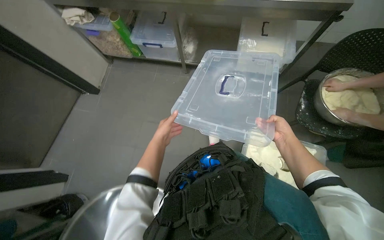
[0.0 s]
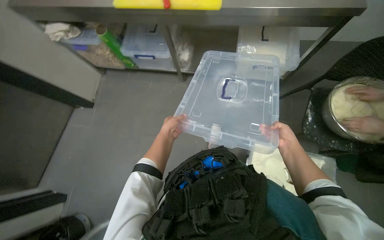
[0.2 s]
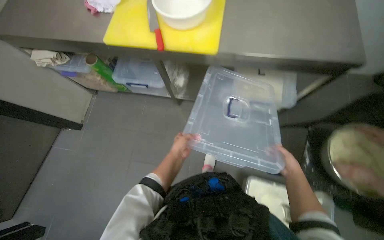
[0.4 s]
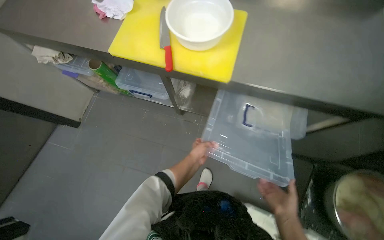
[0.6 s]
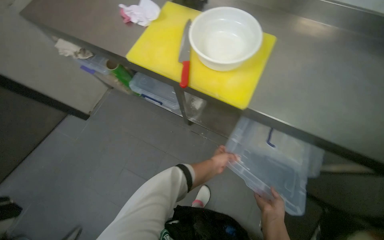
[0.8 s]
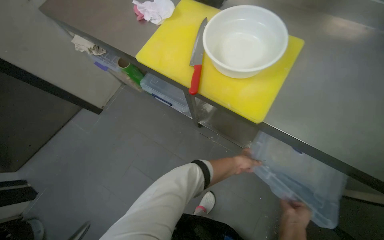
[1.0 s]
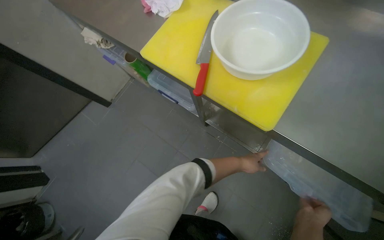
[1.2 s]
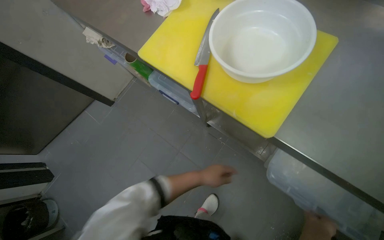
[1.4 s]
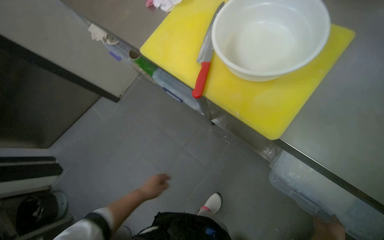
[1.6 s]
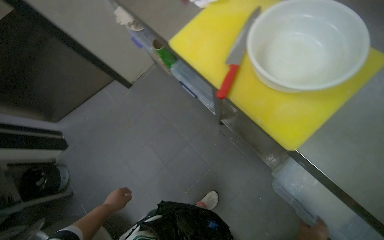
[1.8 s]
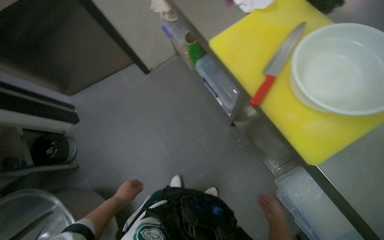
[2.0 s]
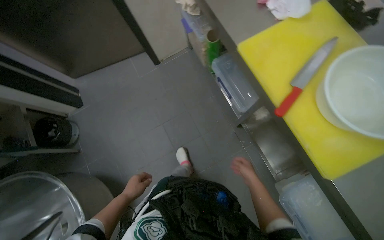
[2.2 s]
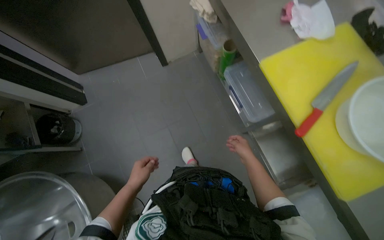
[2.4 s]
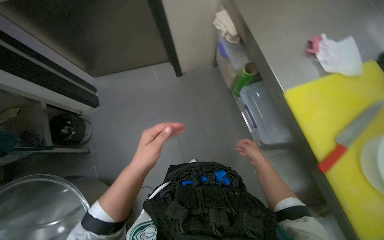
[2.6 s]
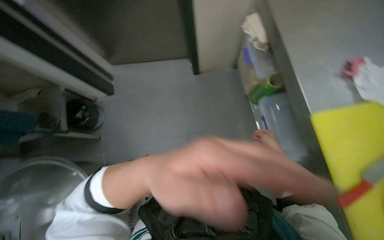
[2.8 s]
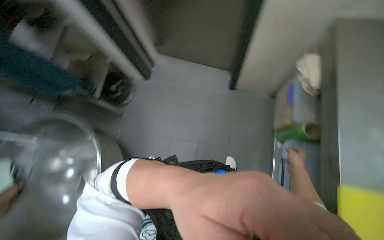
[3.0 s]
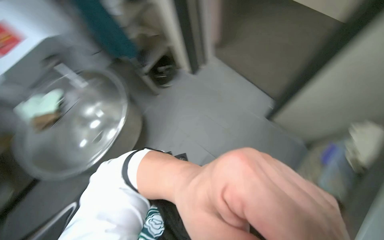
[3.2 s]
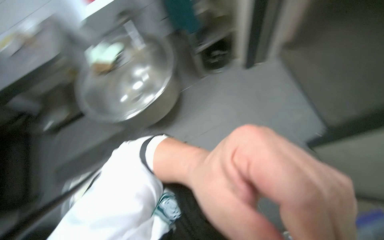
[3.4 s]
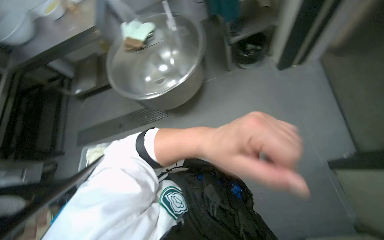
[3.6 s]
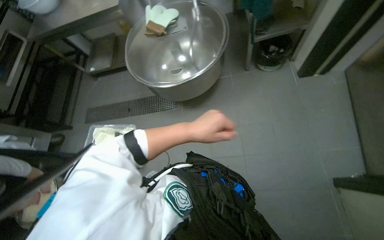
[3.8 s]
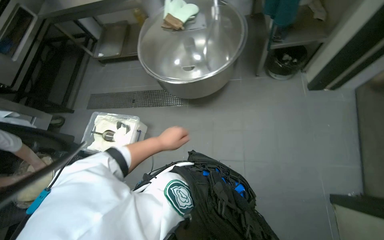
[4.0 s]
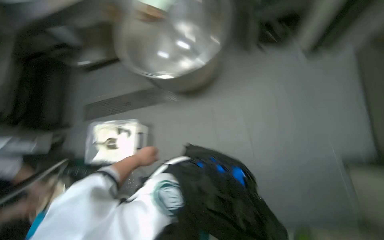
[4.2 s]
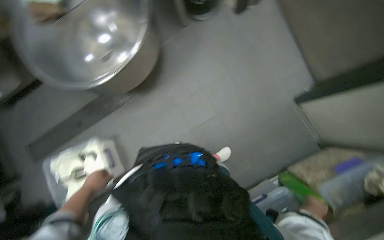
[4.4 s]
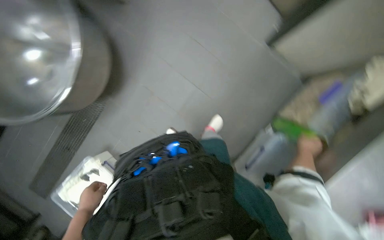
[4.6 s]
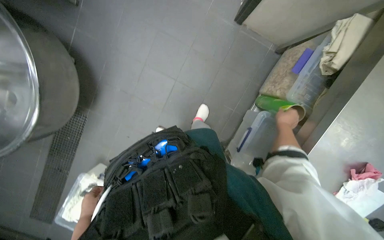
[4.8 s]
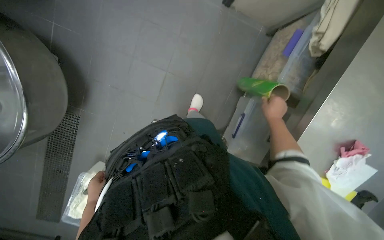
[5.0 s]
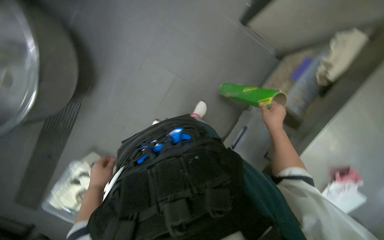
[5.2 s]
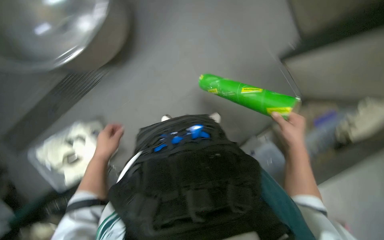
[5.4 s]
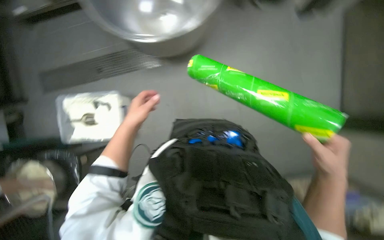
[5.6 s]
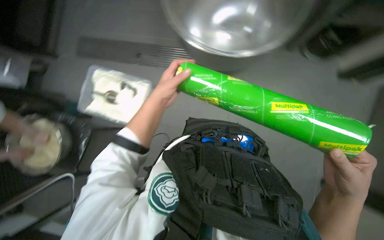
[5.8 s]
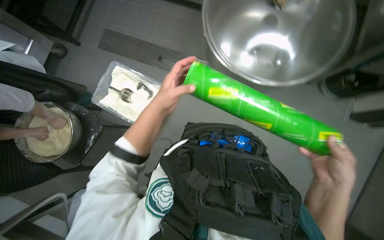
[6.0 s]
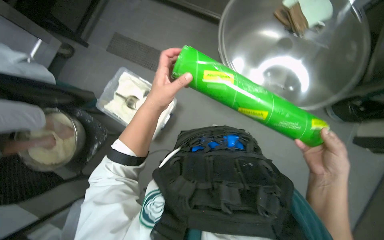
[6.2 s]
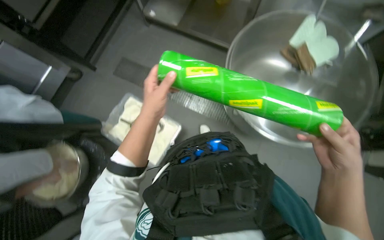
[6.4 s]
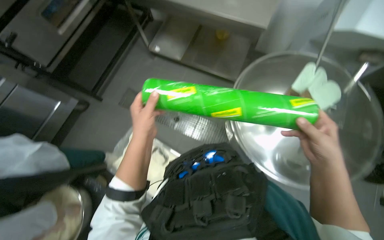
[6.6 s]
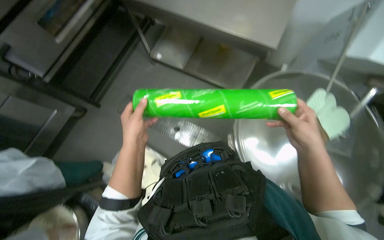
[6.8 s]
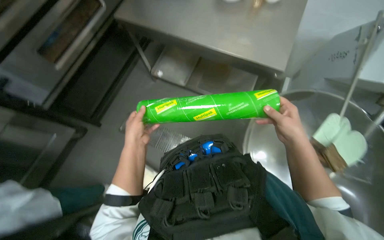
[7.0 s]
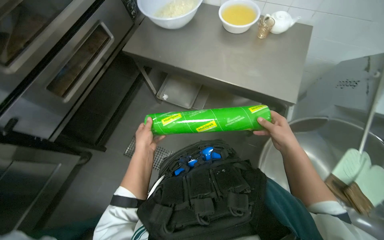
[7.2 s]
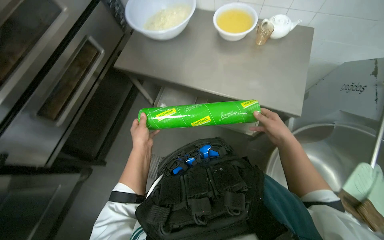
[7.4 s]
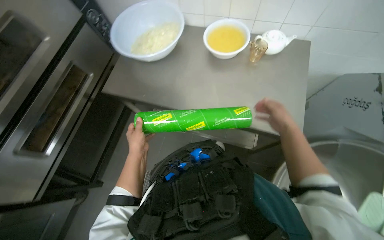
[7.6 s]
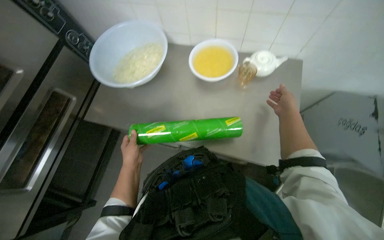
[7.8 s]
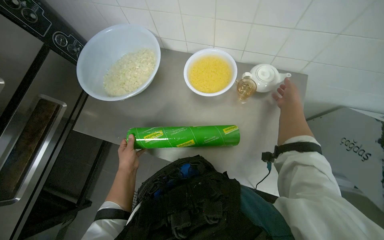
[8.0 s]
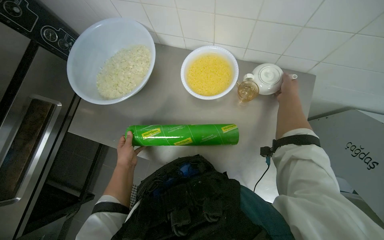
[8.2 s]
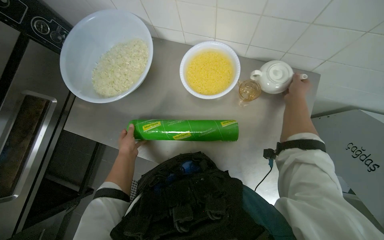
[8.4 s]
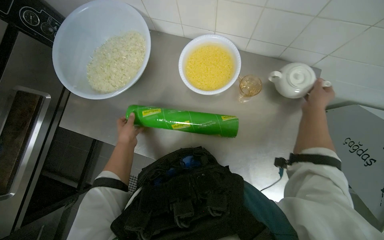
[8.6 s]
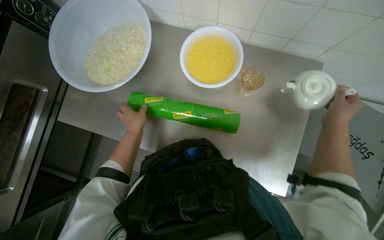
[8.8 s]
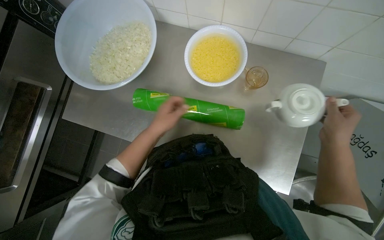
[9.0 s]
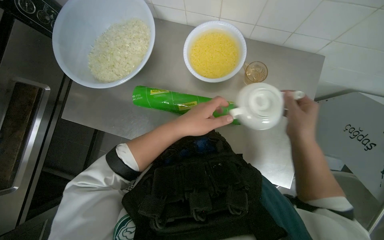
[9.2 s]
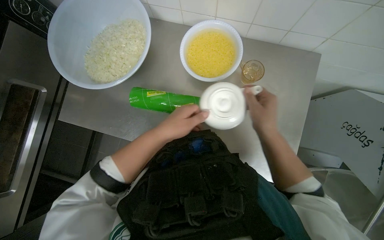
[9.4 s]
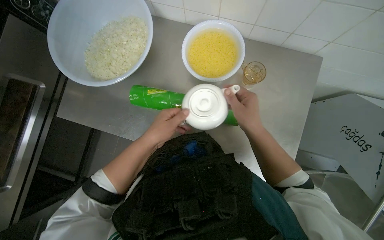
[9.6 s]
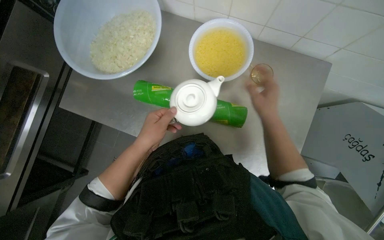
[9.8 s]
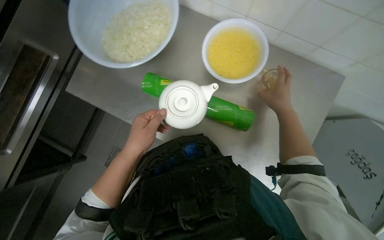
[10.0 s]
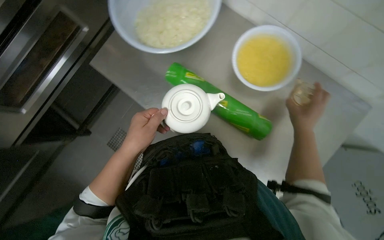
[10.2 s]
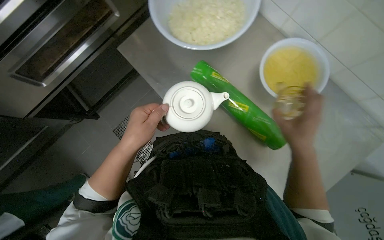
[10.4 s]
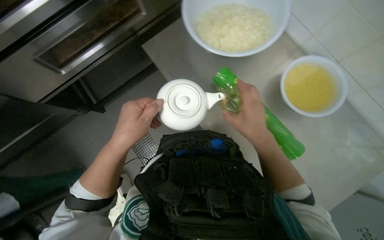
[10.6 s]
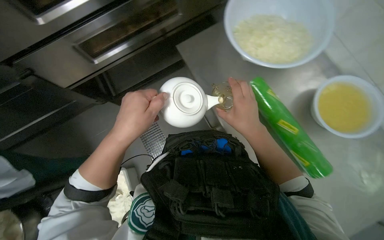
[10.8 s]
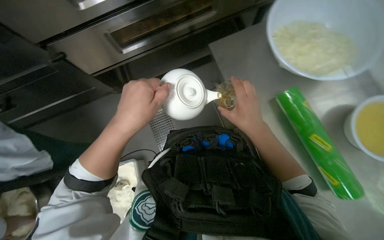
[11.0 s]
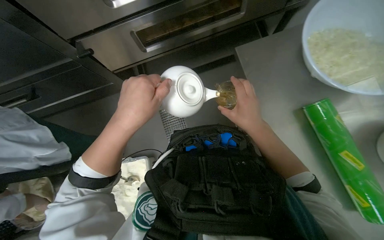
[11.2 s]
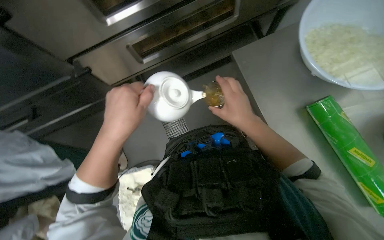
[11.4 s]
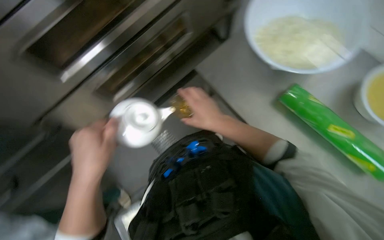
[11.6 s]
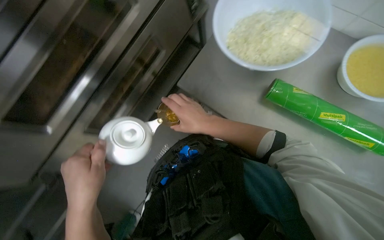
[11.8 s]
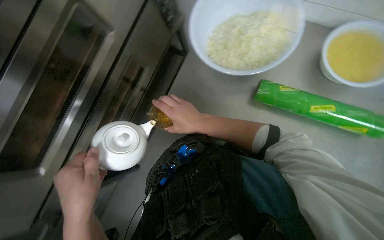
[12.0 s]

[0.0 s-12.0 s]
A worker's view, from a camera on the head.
Job: preparing food.
The whole recording: Covering bowl with plastic wrap. The worker unwraps plastic wrap and covers a bowl of chopped onions and other products.
1.6 to 3.0 s: The camera is carried some 60 cm. Everything in view rotates roughly 60 degrees clockwise.
3.0 to 4.4 s: The camera pitches downward, by approximately 20 degrees.
6.0 to 7.6 s: The wearer moves some 60 cm. The view tips upward by roughly 15 degrees.
7.6 to 9.0 s: The view tilts approximately 15 degrees downward. The left hand is displaced up the picture and to the right by some 35 cm.
9.0 to 10.4 s: Everything in view rotates some 30 degrees clockwise.
10.4 to 12.0 s: The wearer looks approximately 15 degrees further upward. Everything in view rotates approximately 30 degrees counterclockwise.

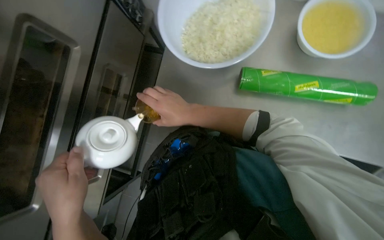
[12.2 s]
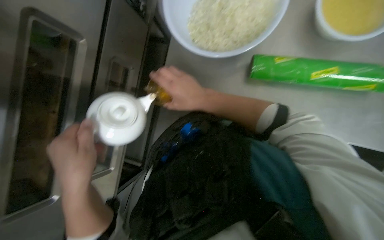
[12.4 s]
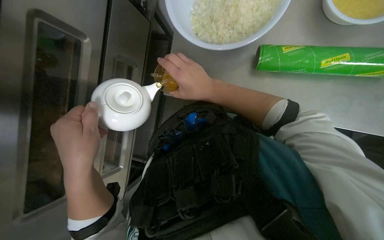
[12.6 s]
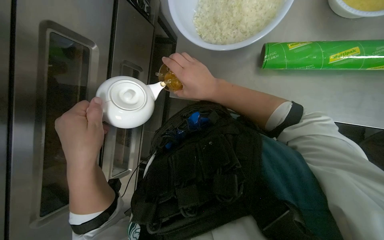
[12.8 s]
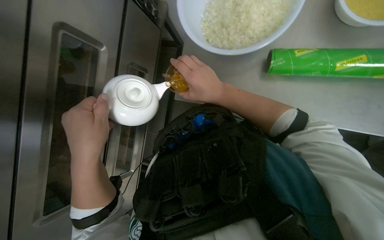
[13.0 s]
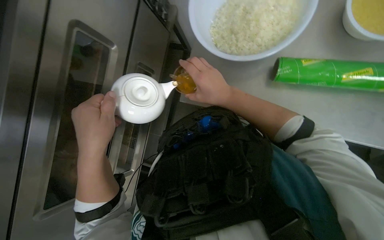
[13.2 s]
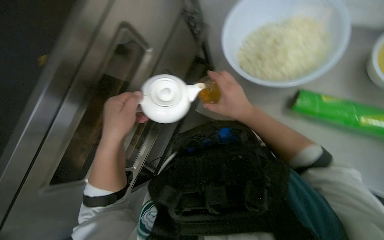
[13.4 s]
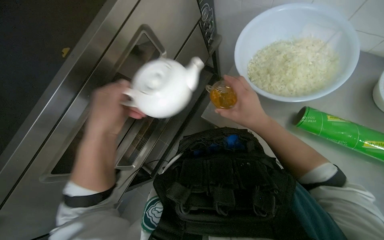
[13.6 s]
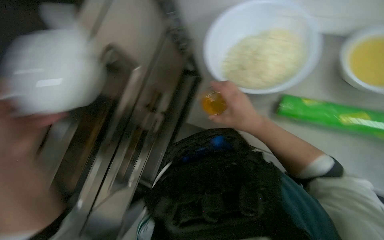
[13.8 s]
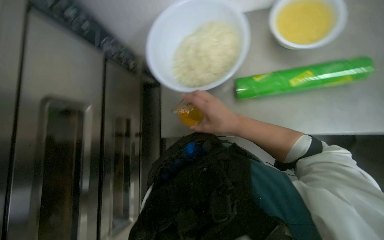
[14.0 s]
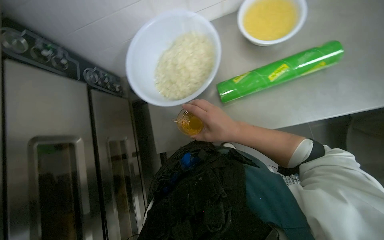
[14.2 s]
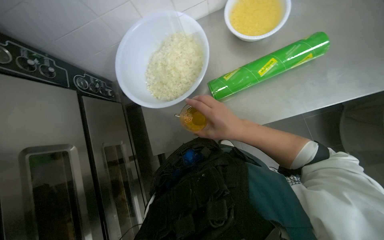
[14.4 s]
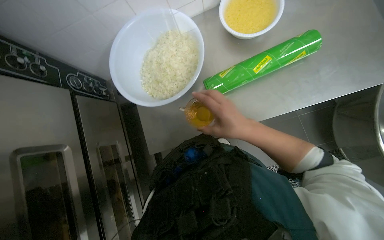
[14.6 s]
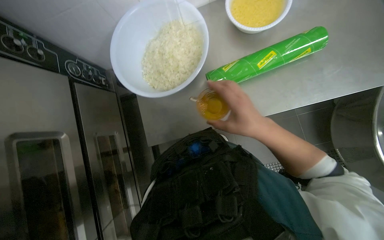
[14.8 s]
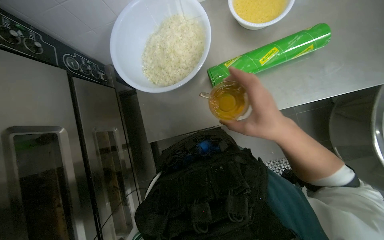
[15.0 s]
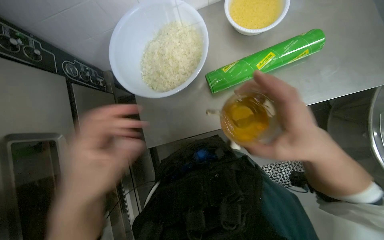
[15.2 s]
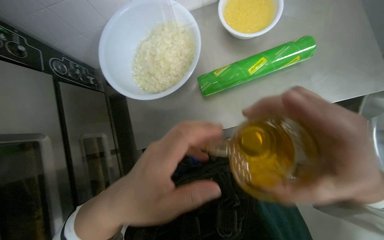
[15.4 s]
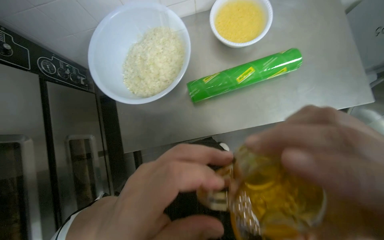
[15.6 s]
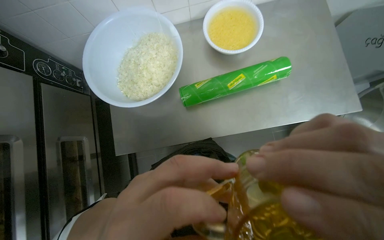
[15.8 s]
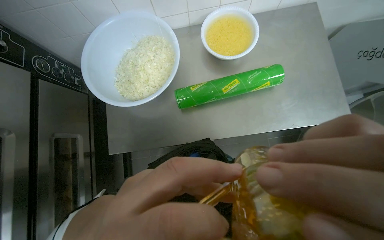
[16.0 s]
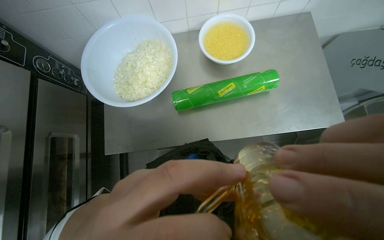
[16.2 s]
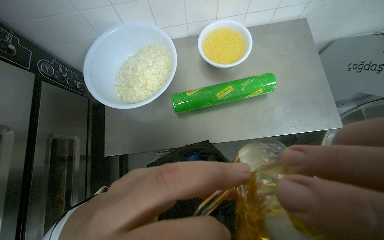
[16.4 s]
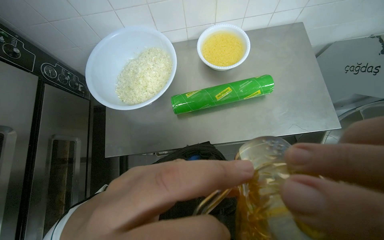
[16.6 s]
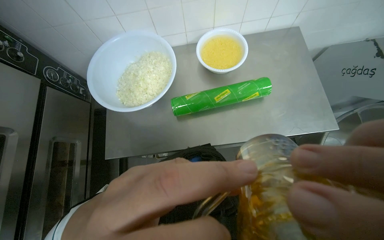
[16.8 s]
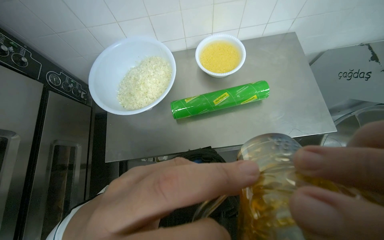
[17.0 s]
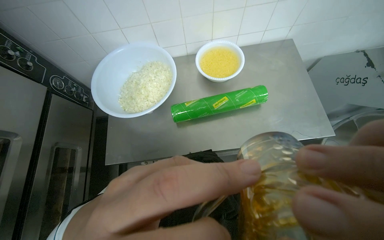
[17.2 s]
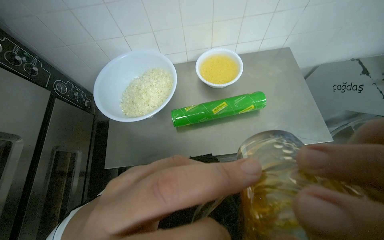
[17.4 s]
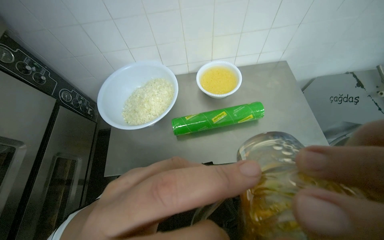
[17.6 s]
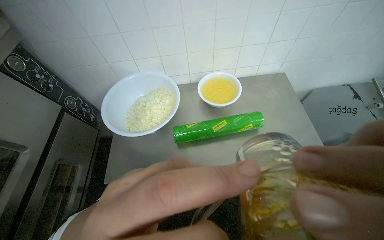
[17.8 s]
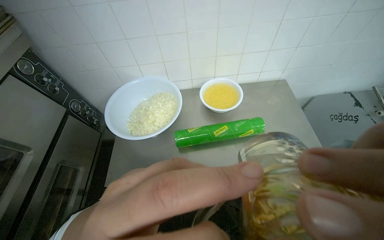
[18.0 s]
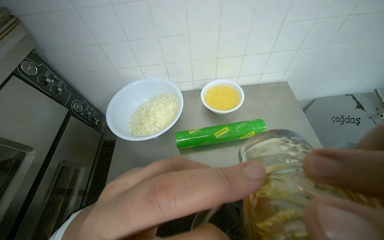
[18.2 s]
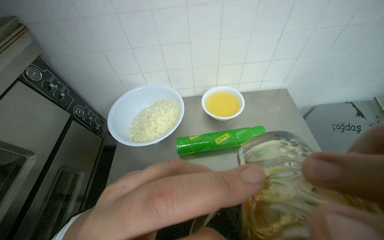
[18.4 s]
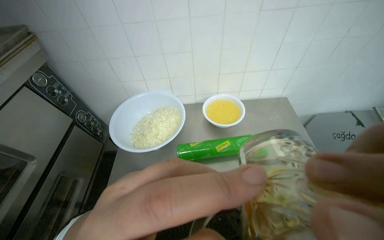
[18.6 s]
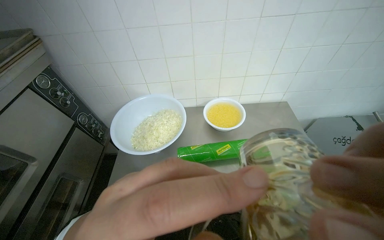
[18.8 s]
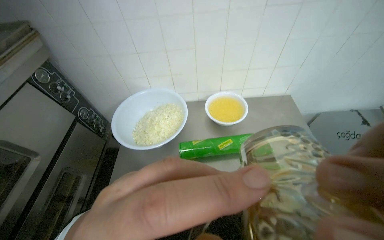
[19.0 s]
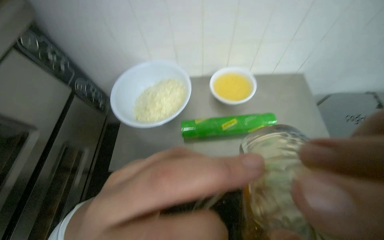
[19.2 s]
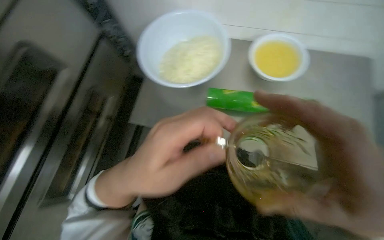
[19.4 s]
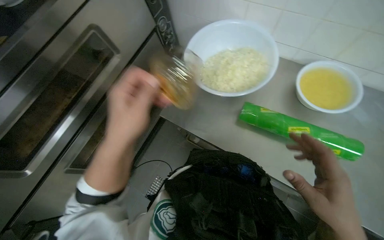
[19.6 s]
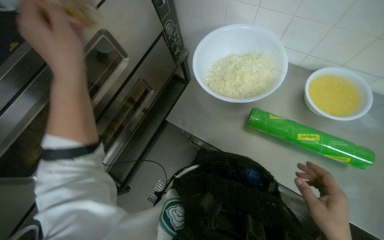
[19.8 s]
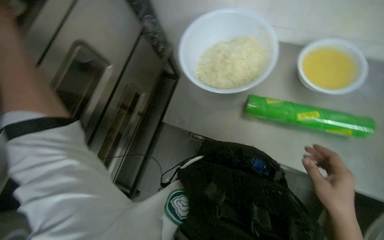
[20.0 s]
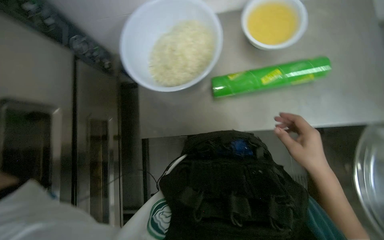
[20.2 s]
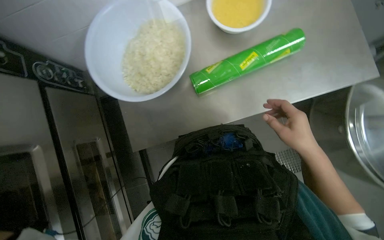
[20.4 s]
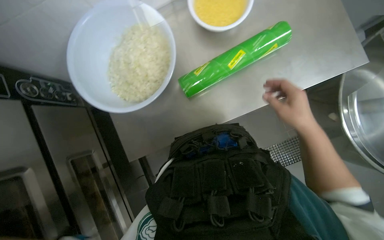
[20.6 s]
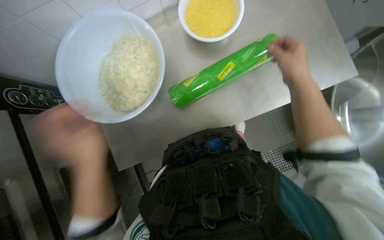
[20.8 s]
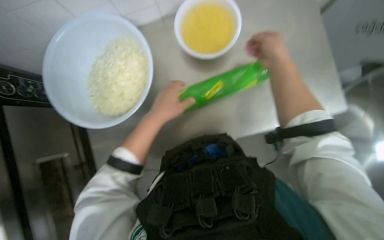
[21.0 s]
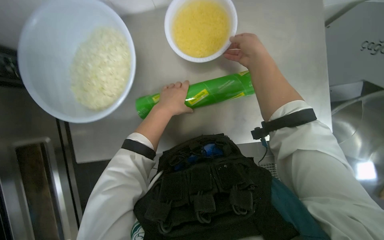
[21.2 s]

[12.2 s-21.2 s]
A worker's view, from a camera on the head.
Job: preparing food.
The whole recording: Covering bowl with plastic wrap. The worker unwraps plastic wrap and covers a bowl of chopped onions and other products.
13.8 to 15.2 s: The wearer's head swings approximately 35 degrees to the right.
16.6 to 18.2 s: The camera pitches upward, by approximately 20 degrees.
18.2 to 19.8 s: The head turns to the left by approximately 35 degrees. The view tilts approximately 15 degrees downward.
19.8 to 21.2 s: The wearer's head swings approximately 50 degrees to the right.
